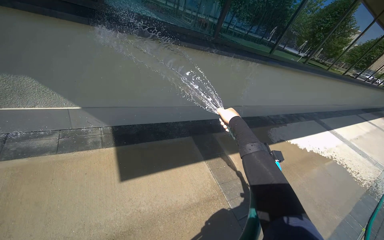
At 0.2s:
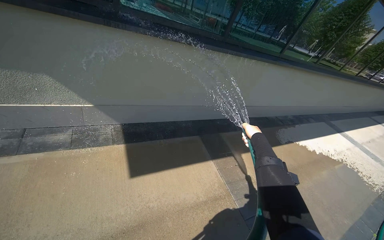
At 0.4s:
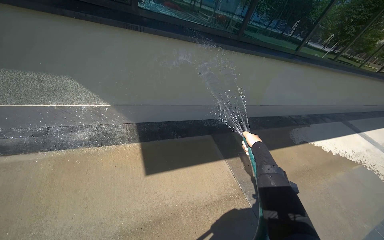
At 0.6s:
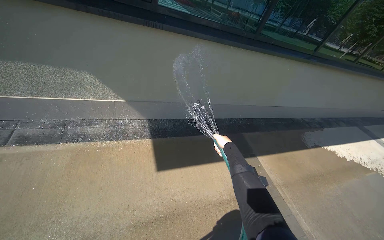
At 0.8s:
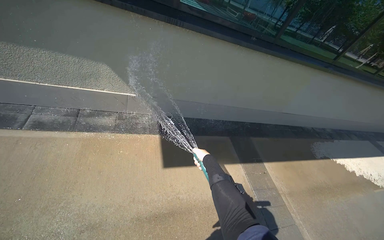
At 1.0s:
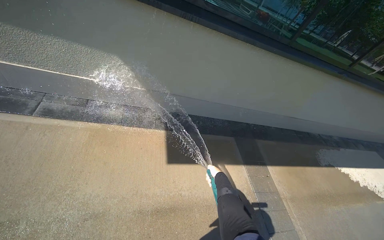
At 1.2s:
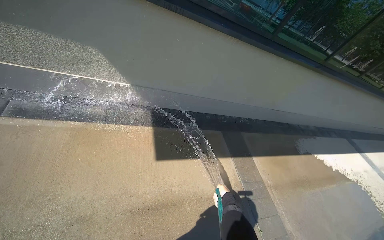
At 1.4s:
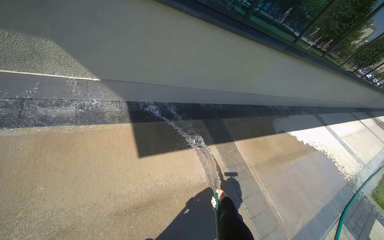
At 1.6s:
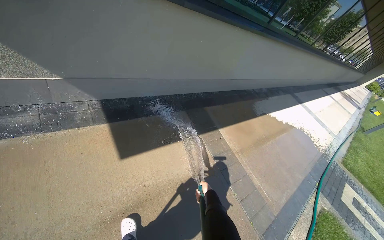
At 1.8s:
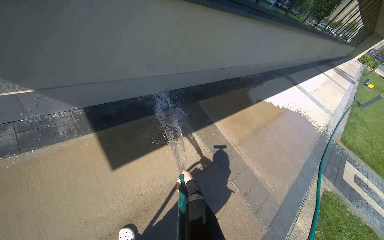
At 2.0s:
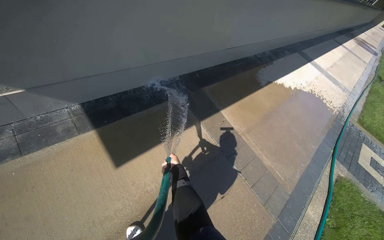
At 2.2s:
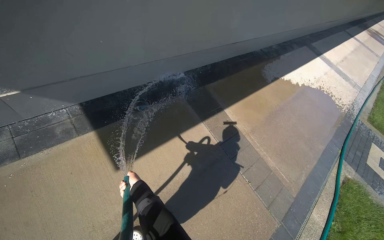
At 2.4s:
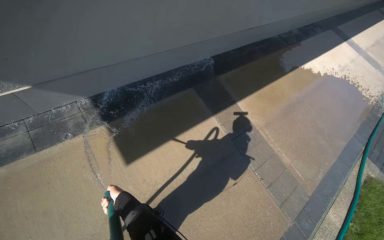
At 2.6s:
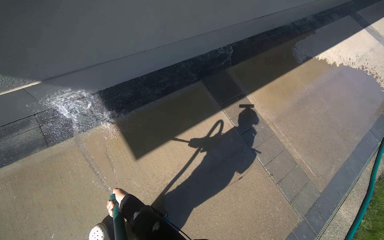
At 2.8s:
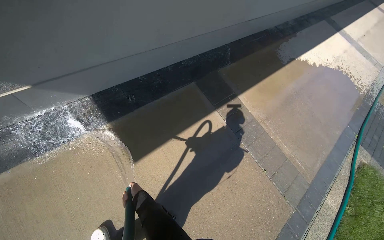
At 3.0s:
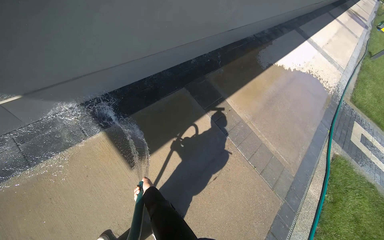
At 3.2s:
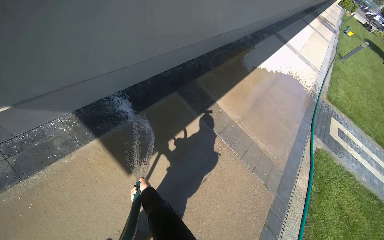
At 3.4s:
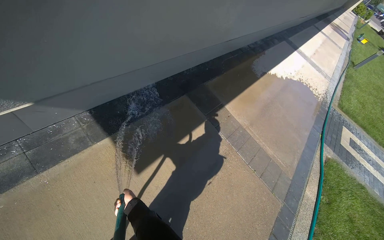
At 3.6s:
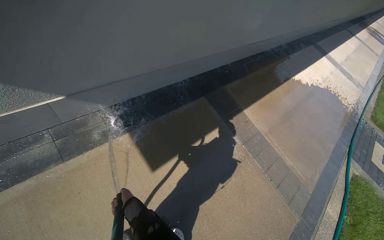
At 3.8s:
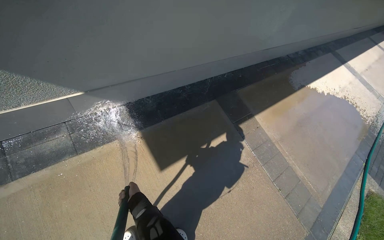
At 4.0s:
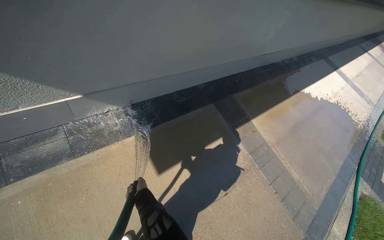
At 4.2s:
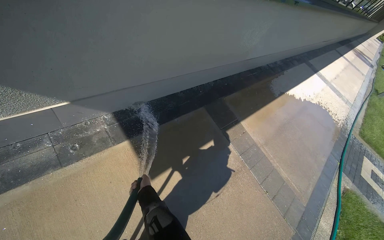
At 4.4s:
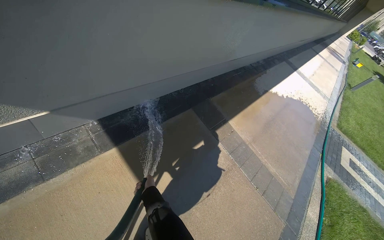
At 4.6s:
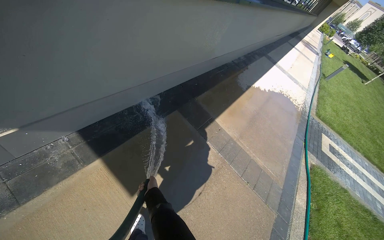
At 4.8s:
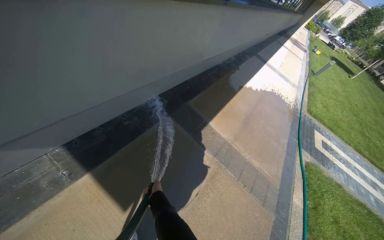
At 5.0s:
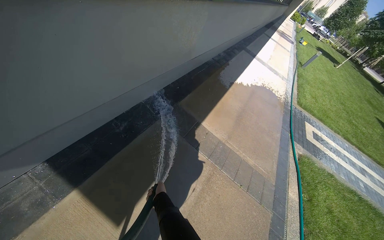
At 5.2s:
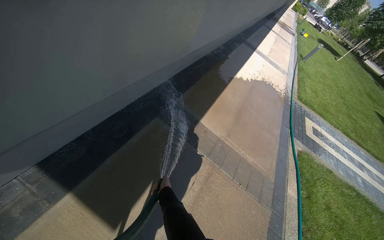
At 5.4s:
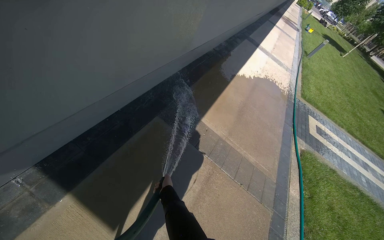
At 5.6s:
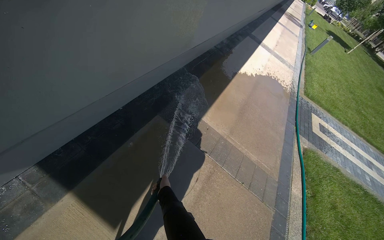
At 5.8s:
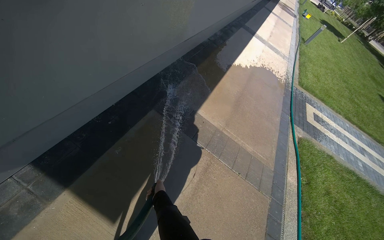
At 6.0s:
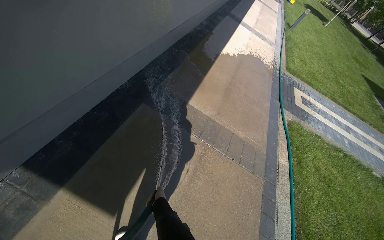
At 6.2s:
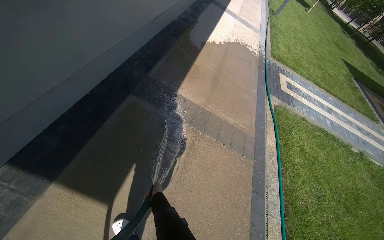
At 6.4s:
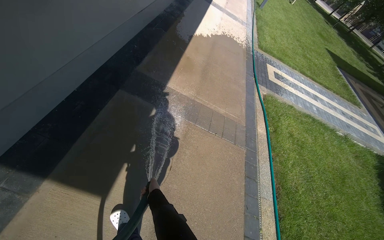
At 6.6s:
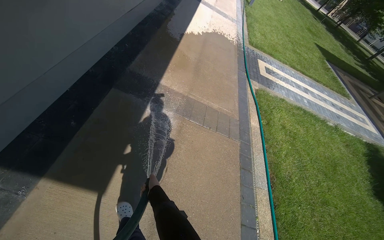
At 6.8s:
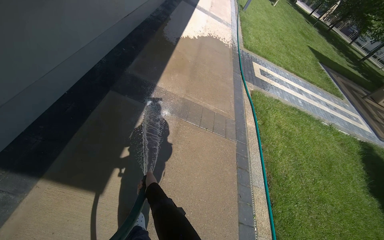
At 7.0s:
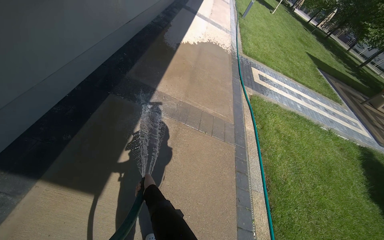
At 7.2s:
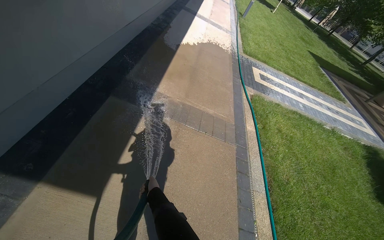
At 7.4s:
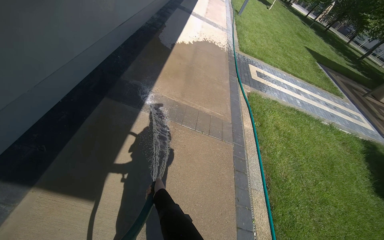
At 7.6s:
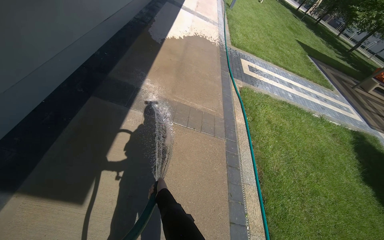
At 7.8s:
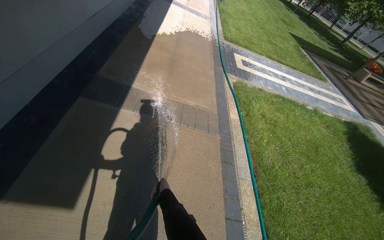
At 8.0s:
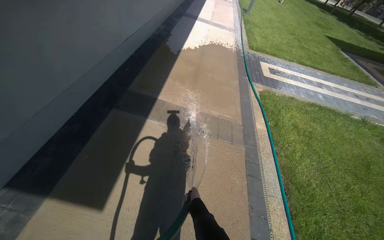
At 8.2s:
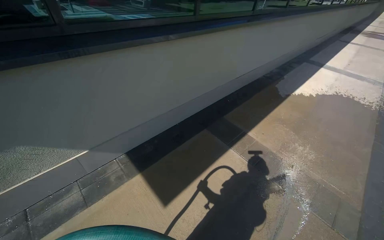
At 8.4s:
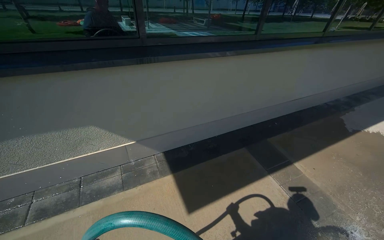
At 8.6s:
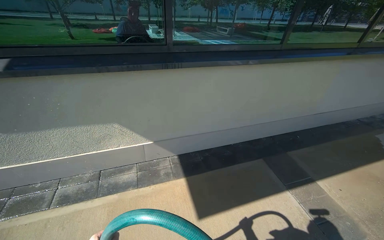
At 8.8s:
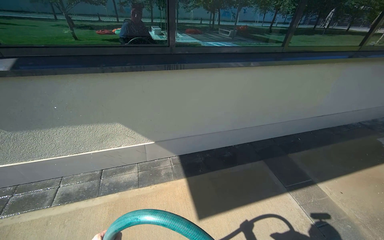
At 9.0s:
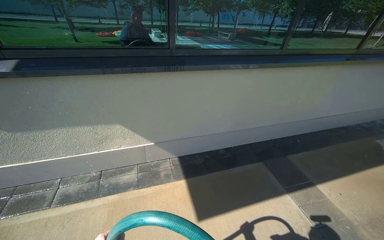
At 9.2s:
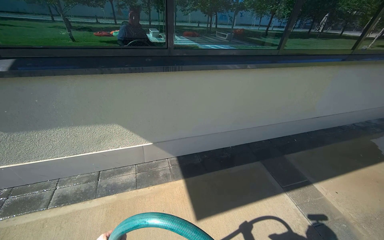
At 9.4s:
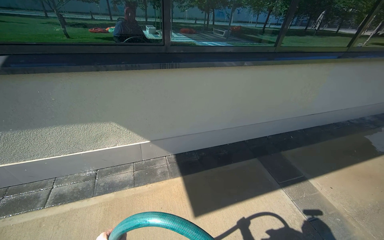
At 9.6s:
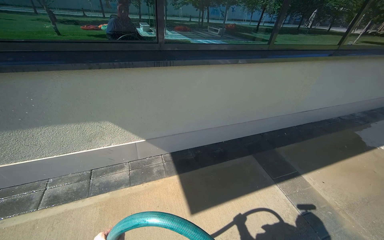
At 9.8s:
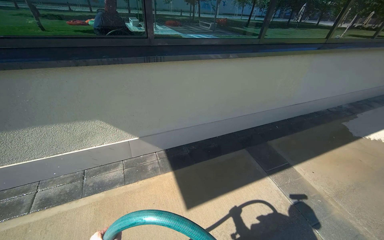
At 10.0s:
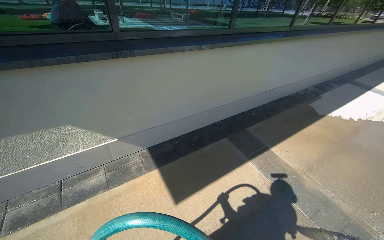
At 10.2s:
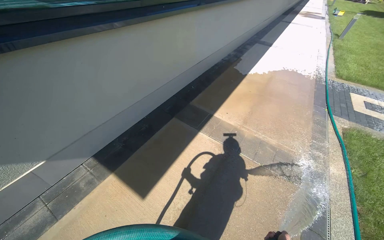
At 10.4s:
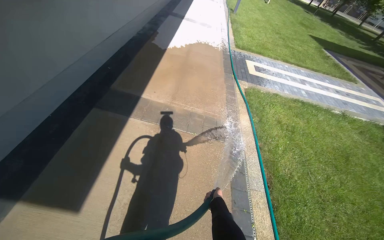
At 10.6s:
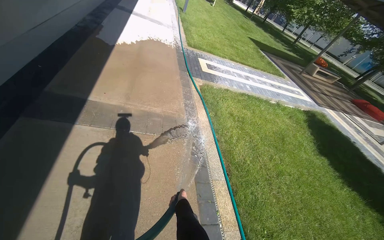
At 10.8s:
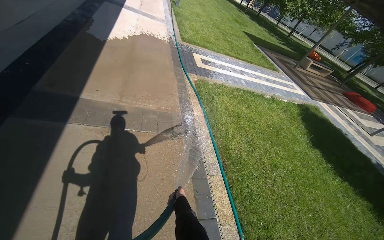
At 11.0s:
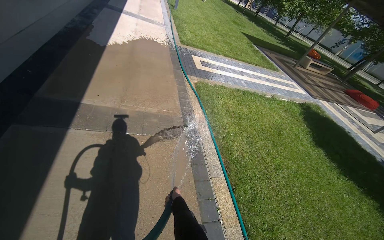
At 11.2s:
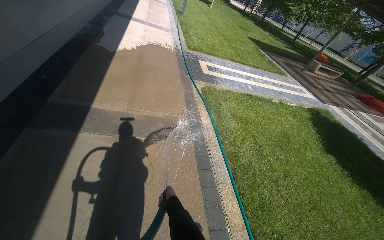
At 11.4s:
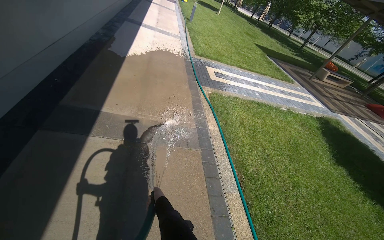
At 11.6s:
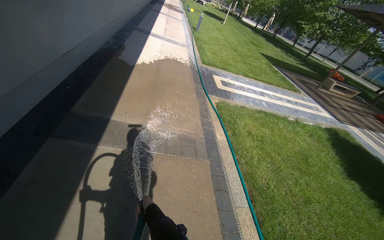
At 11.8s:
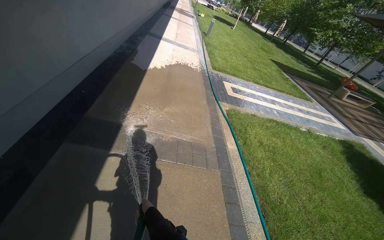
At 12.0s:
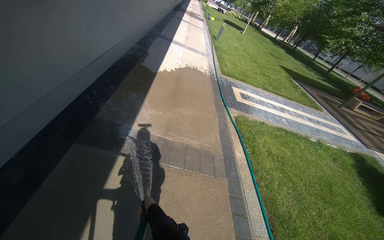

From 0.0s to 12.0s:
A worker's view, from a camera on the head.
Job: sweeping floor.
The whole recording: Rinsing concrete ground. The worker rinses the concrete ground with a hose.
From 0.0s to 1.6s: The view tips downward by approximately 15 degrees.
From 1.6s to 3.0s: The head travels about 40 cm. The wearer looks approximately 15 degrees further downward.
From 4.4s to 6.0s: The wearer looks roughly 20 degrees further to the right.
From 7.6s to 9.0s: The head turns to the left by approximately 70 degrees. The camera pitches upward, by about 20 degrees.
From 9.0s to 10.4s: The head rotates approximately 65 degrees to the right. The wearer looks approximately 20 degrees further downward.
From 10.4s to 12.0s: The right hand moves to the left, some 50 cm.

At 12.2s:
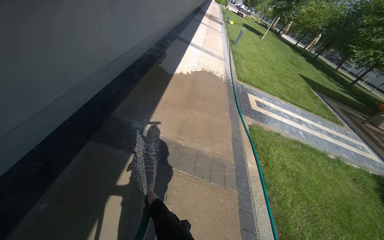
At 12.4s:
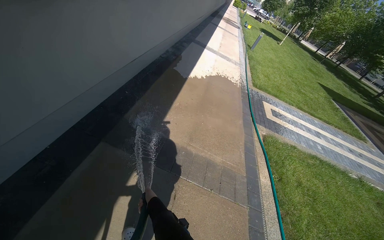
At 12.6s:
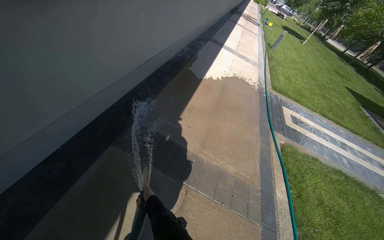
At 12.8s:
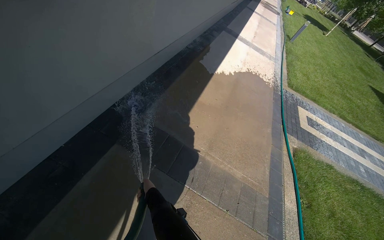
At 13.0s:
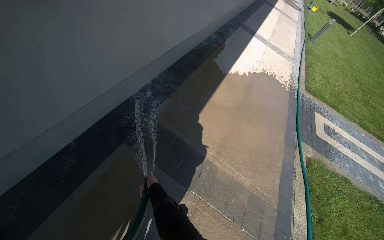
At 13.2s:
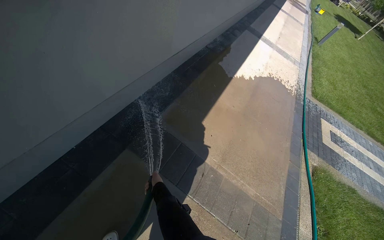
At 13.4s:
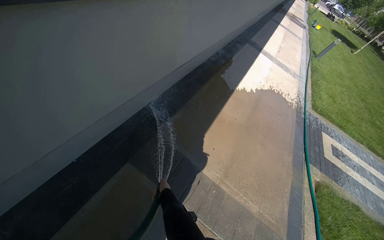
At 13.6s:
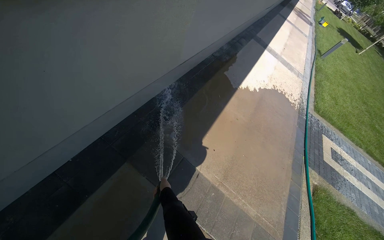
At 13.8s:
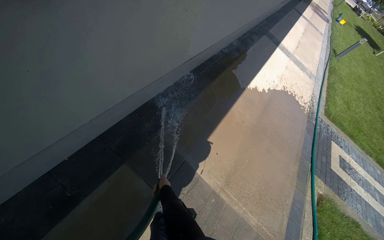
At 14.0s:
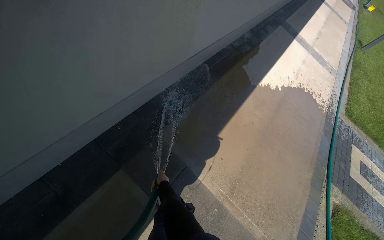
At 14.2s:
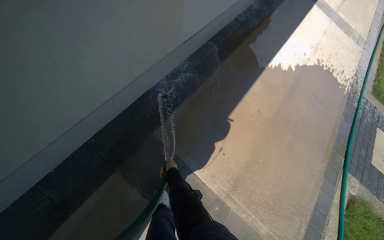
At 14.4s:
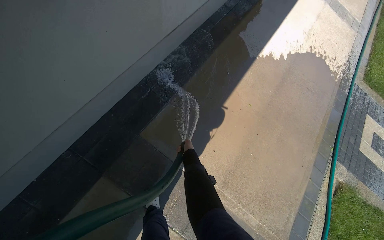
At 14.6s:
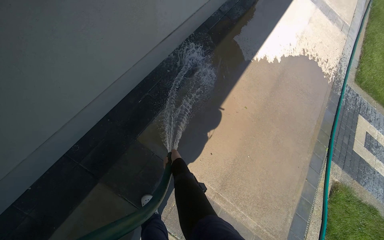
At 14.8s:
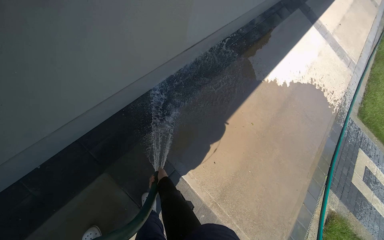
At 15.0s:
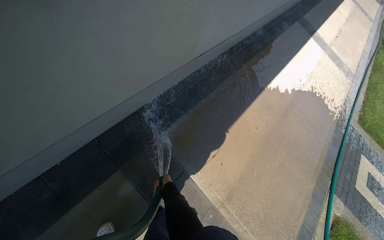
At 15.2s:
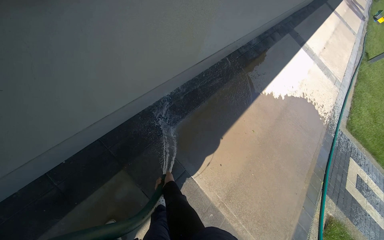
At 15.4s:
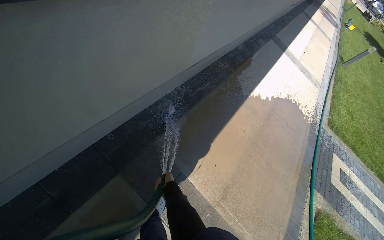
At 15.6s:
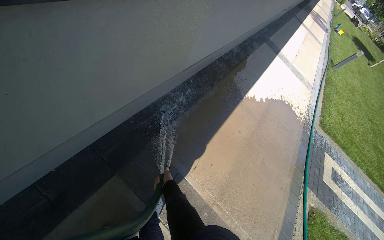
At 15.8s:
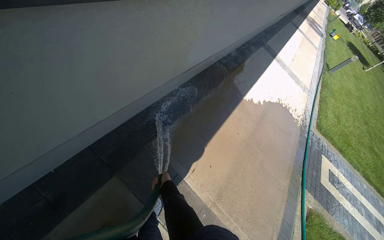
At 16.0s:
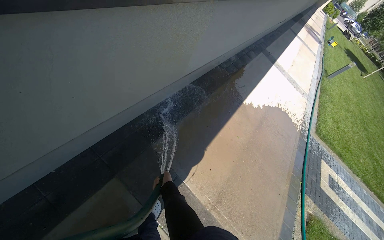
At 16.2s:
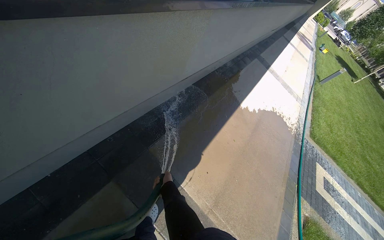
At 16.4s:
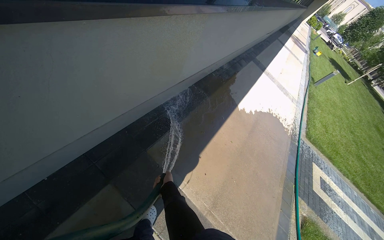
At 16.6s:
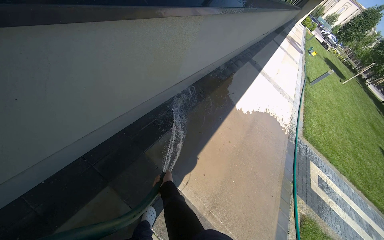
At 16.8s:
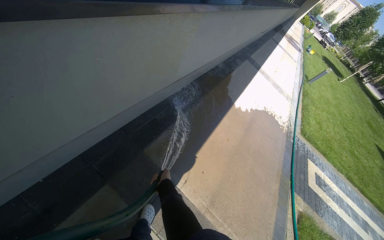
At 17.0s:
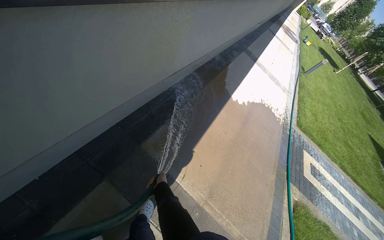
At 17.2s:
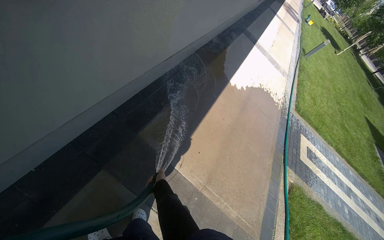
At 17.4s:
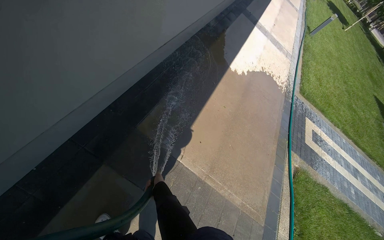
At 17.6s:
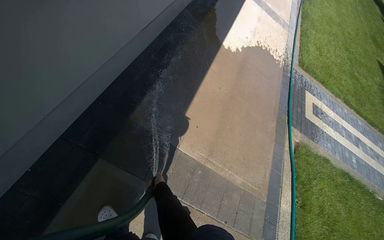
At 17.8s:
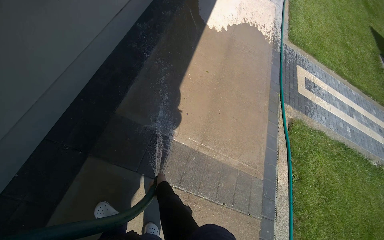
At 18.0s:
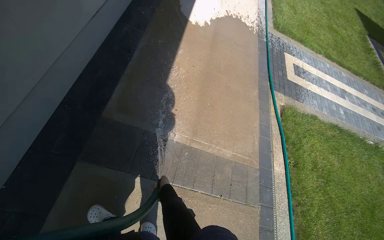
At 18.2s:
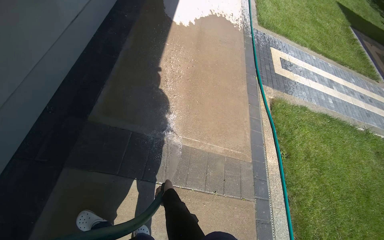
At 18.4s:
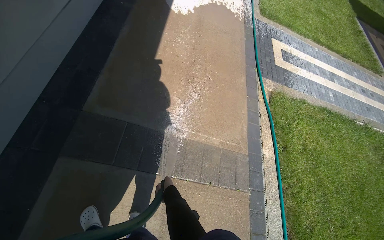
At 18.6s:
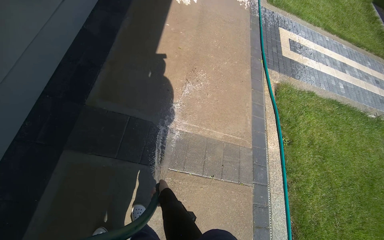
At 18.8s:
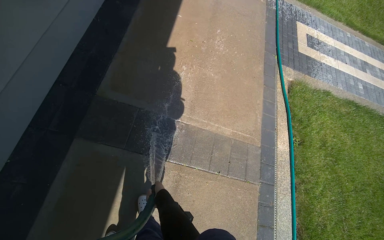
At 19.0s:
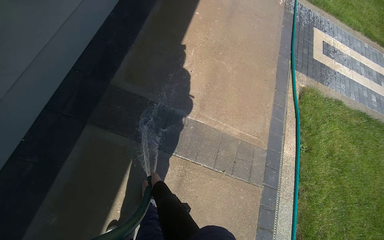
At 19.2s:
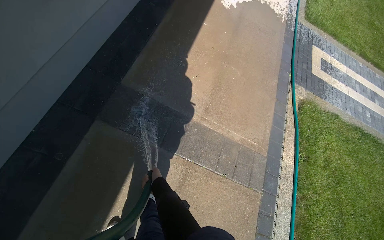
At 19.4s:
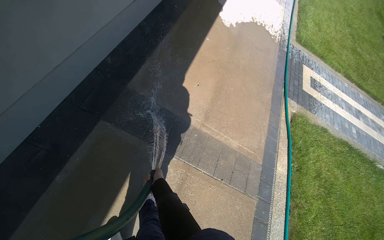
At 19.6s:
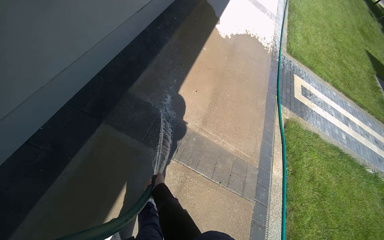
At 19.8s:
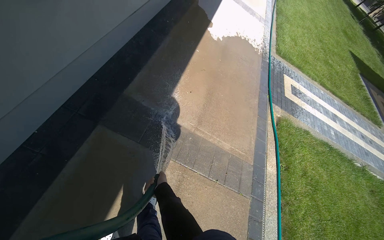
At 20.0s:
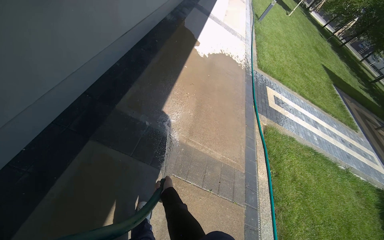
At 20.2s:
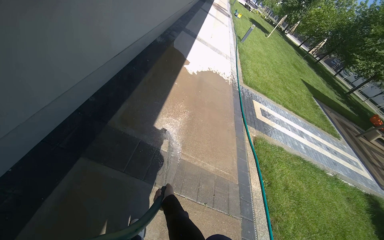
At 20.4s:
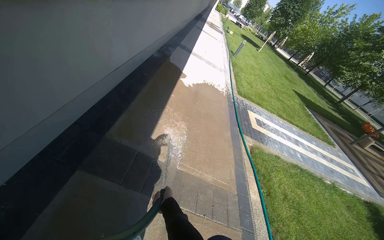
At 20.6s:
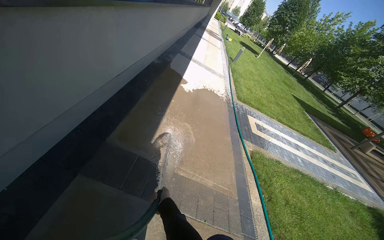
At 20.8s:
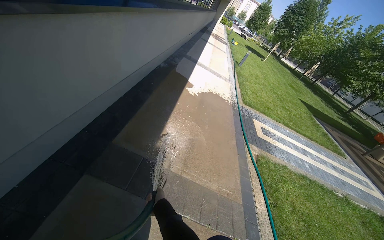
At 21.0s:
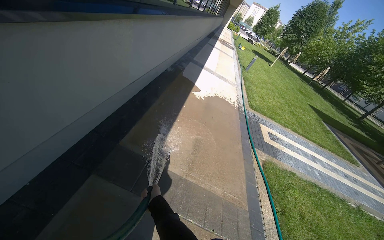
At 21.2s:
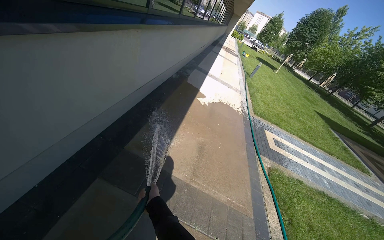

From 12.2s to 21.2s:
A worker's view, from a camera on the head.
Job: sweeping floor.
The whole recording: Rinsing concrete ground. The worker rinses the concrete ground with a hose.
From 12.2s to 13.8s: The head travels approximately 80 cm. The wearer's head swings roughly 25 degrees to the left.
From 13.8s to 15.2s: The right hand travels up the picture and back again, approximately 35 cm each way.
From 16.6s to 18.2s: The camera travels about 40 cm. The camera pitches downward, by about 20 degrees. Everything in view rotates some 30 degrees counterclockwise.
From 19.8s to 21.2s: The view tilts roughly 25 degrees upward.
